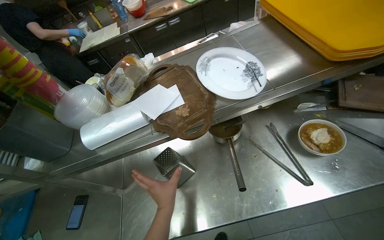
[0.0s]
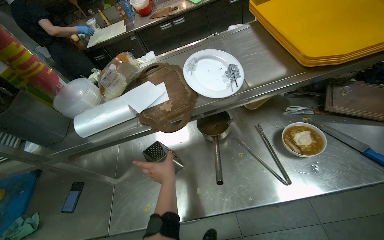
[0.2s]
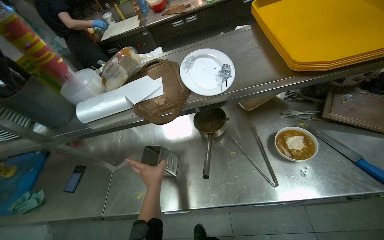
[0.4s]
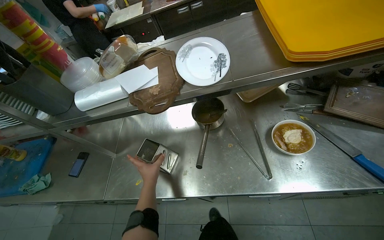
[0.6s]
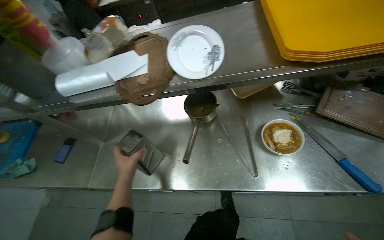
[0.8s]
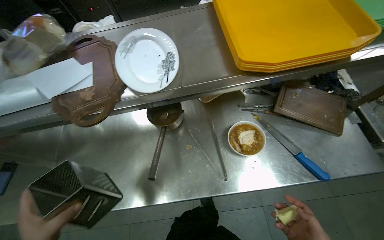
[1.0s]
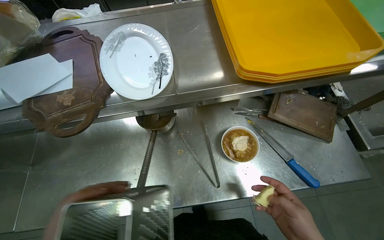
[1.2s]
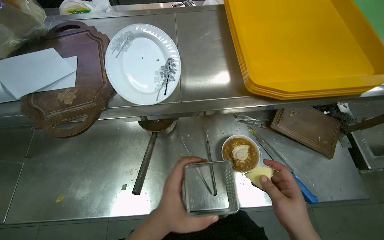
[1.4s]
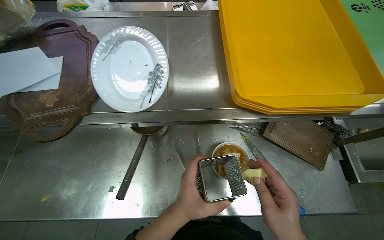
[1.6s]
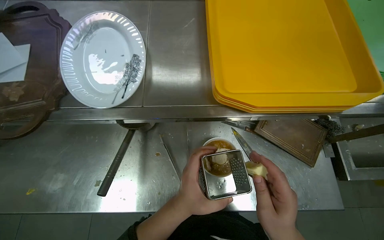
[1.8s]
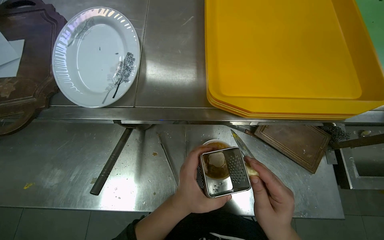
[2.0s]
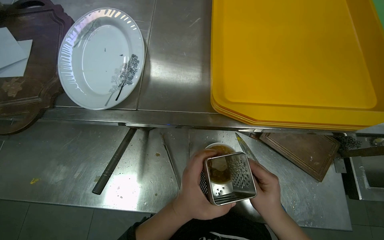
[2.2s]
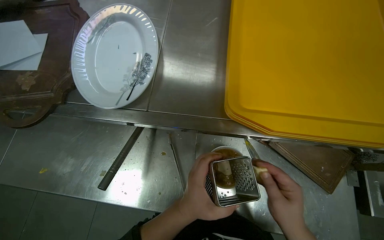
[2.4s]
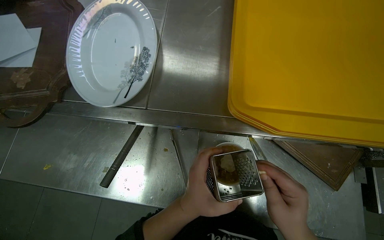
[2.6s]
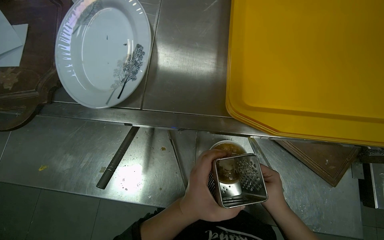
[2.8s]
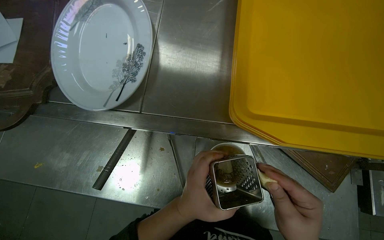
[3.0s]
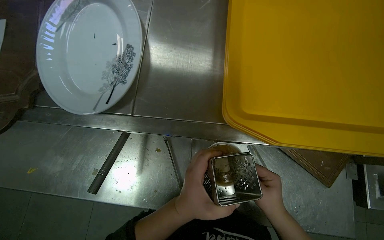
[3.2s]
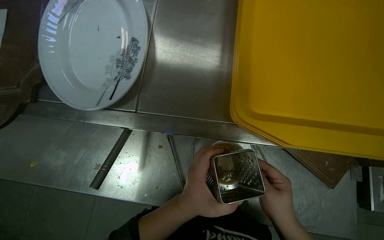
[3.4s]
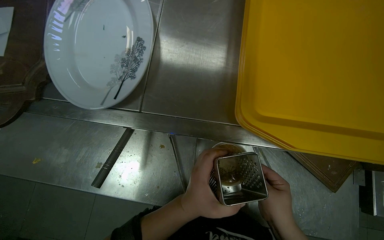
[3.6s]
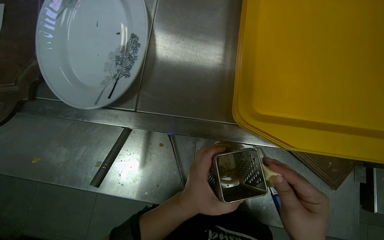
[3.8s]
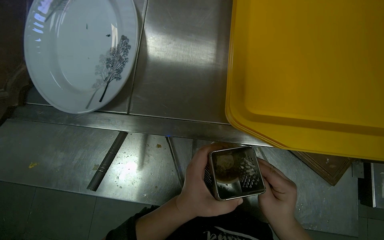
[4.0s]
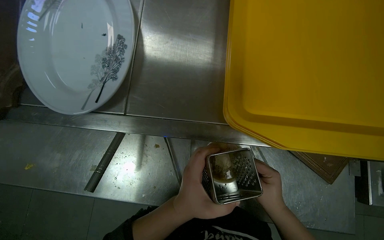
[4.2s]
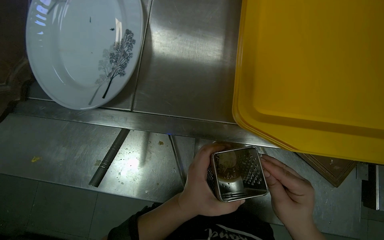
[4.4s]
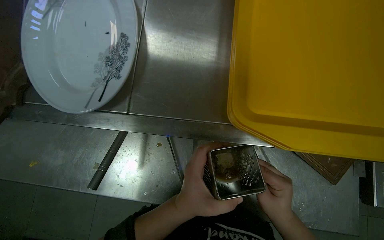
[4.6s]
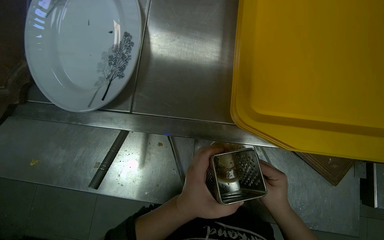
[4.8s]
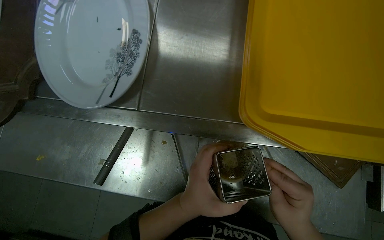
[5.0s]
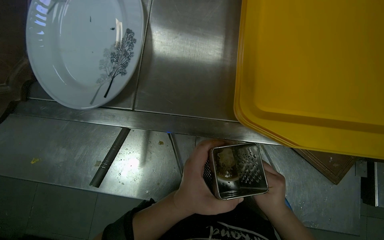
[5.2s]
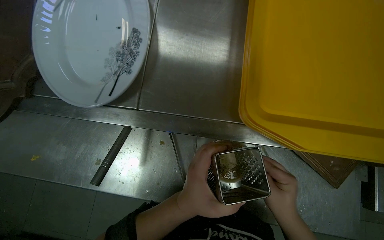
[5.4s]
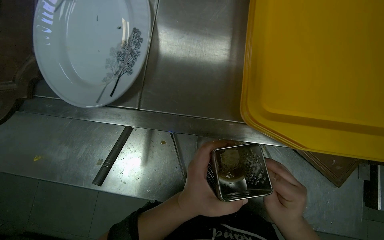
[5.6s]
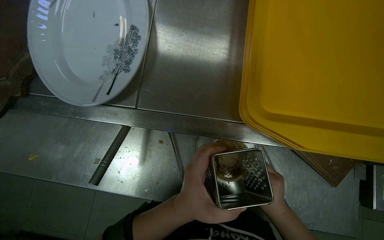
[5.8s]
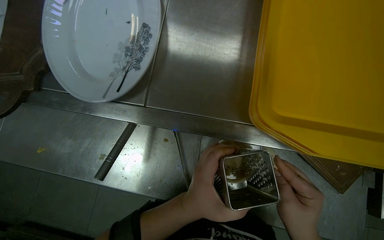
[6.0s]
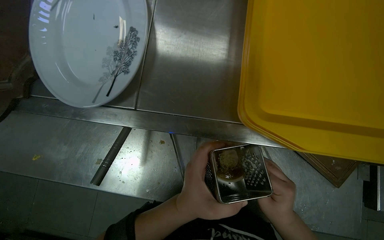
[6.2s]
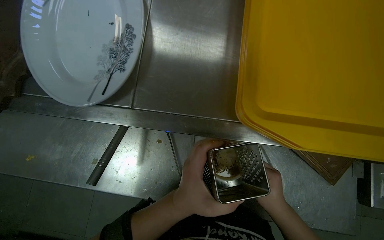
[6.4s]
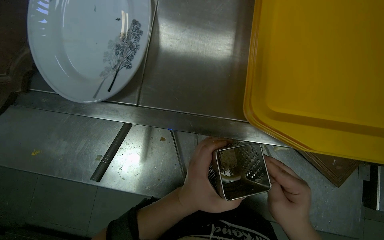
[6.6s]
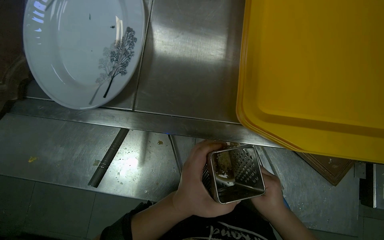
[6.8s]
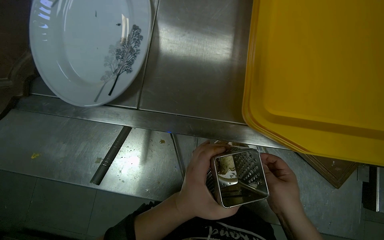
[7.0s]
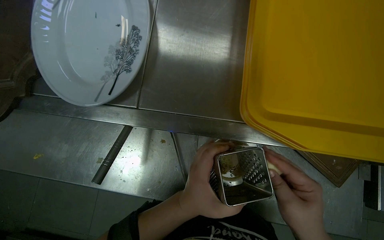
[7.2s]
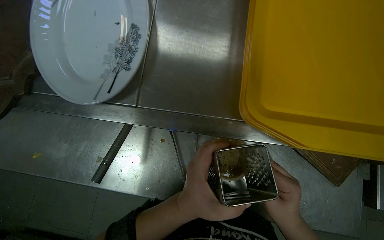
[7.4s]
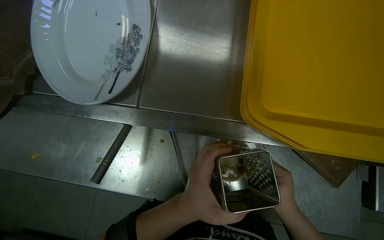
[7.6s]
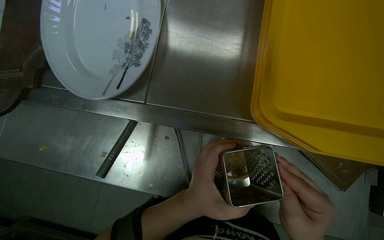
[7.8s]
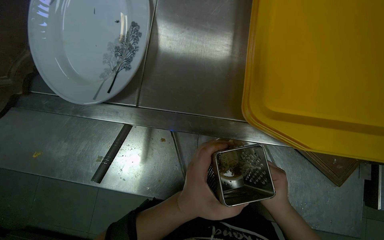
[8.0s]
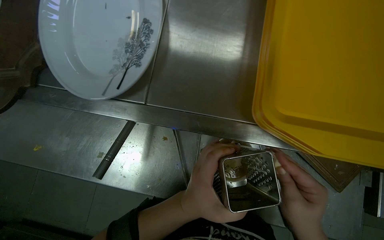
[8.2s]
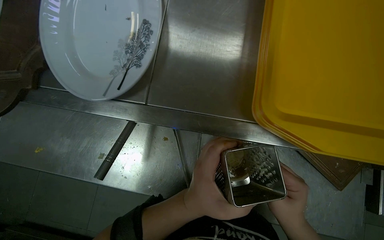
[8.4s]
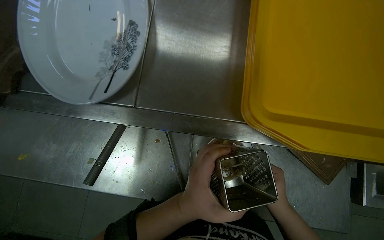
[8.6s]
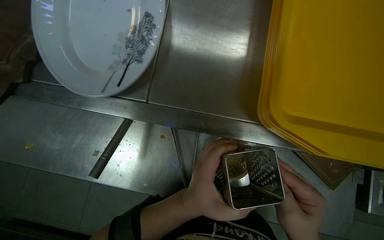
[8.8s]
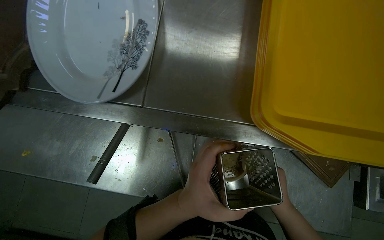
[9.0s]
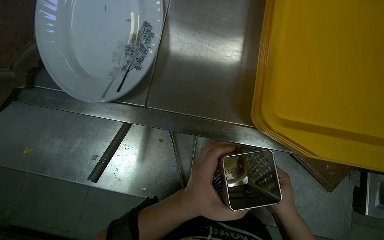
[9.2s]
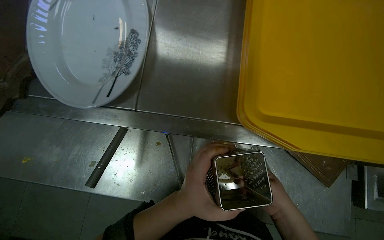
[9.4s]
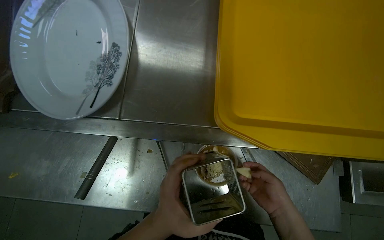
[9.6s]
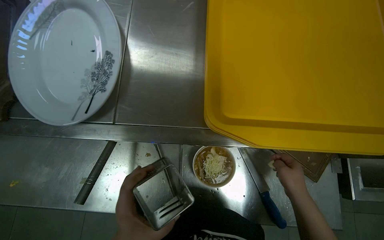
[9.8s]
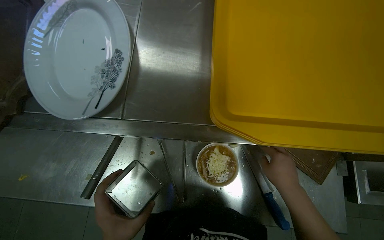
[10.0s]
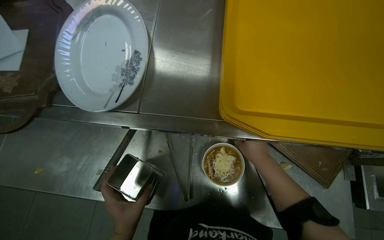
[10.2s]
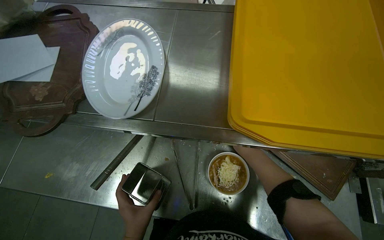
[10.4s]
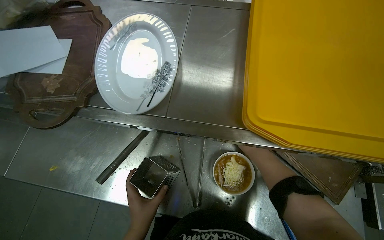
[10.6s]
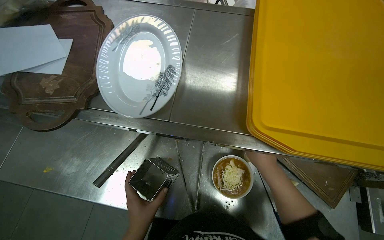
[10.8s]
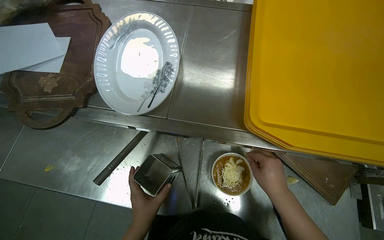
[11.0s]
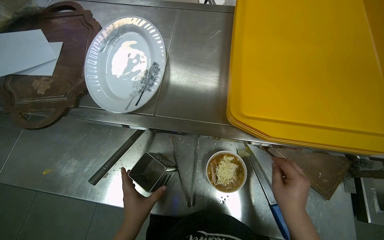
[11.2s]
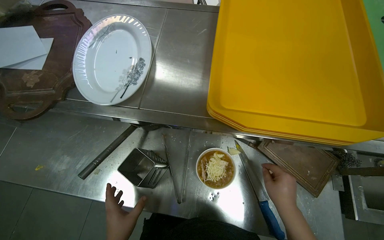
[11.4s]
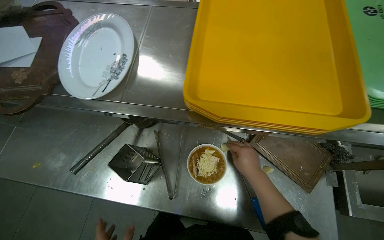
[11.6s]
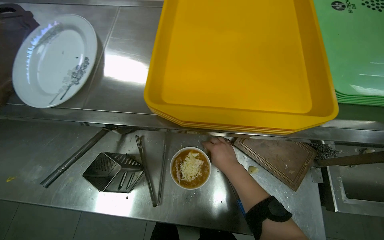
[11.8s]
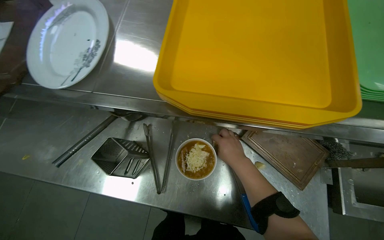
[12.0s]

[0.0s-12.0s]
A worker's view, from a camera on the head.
Job: preparing food.
The whole recording: Finishing and serving instant noodles. The worker cuts food, grates cheese, and garnishes instant noodles, then places the bowl on a tray.
3.0s to 4.4s: The right hand swings nearer and farther, roughly 10 cm each way, with 3 reversals.
4.4s to 6.0s: The right hand goes nearer and farther, approximately 10 cm each way, reversing 5 times.
6.0s to 7.6s: The right hand moves nearer and farther over approximately 10 cm, changing direction 4 times.
7.6s to 9.0s: The right hand goes nearer and farther, roughly 20 cm each way, reversing 5 times.
9.0s to 10.4s: The right hand is displaced up the picture and to the left by about 20 cm.

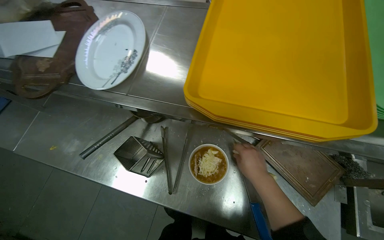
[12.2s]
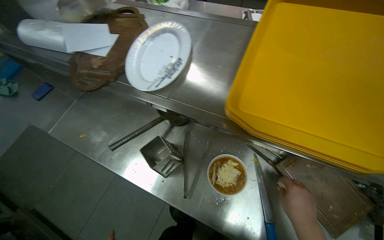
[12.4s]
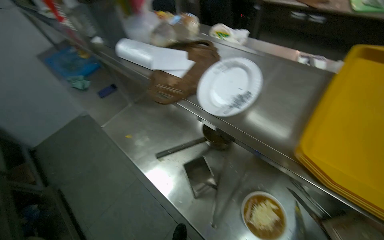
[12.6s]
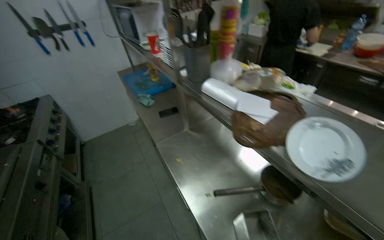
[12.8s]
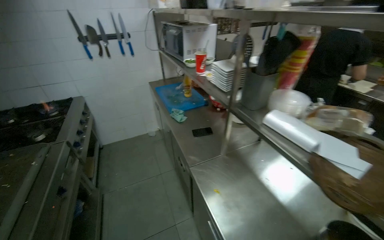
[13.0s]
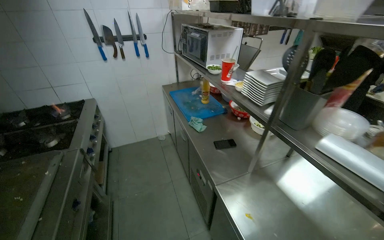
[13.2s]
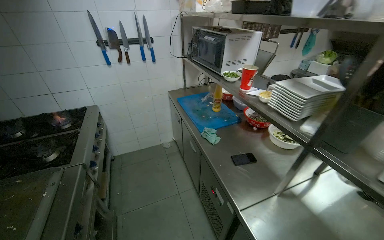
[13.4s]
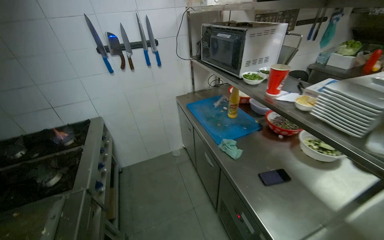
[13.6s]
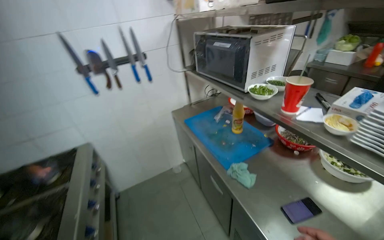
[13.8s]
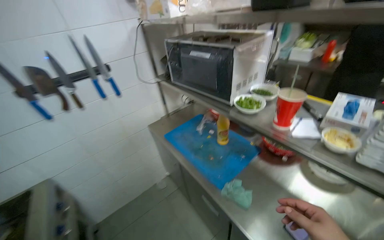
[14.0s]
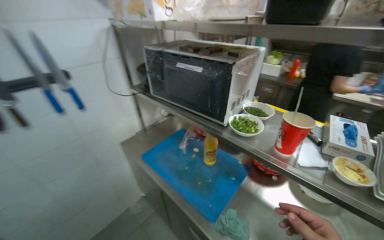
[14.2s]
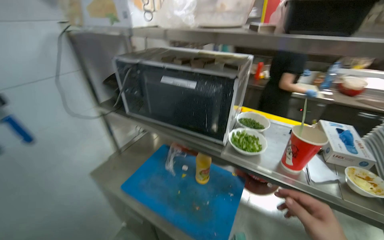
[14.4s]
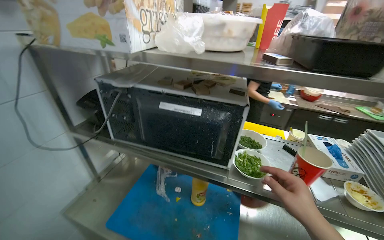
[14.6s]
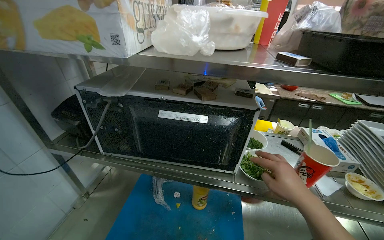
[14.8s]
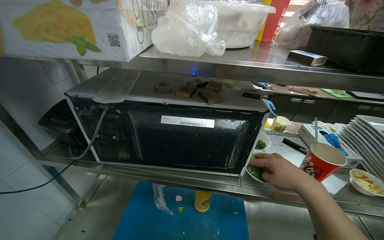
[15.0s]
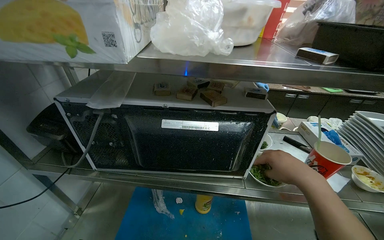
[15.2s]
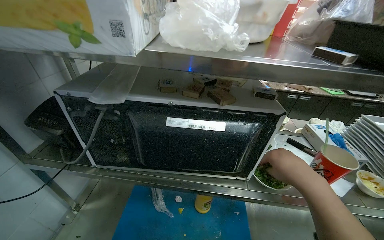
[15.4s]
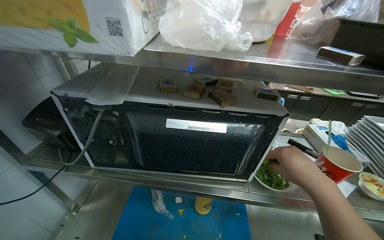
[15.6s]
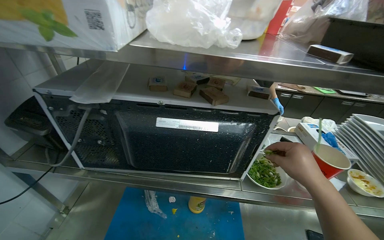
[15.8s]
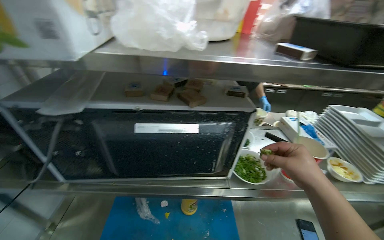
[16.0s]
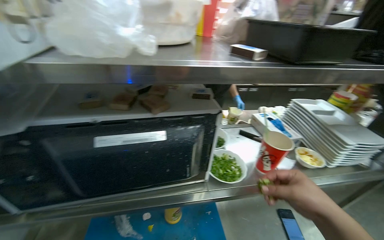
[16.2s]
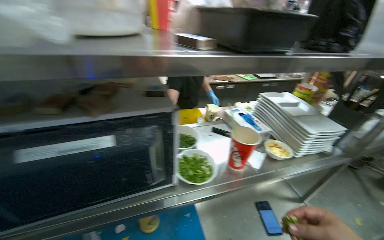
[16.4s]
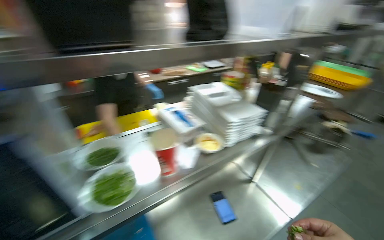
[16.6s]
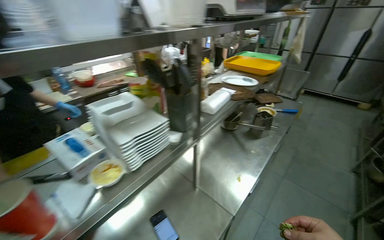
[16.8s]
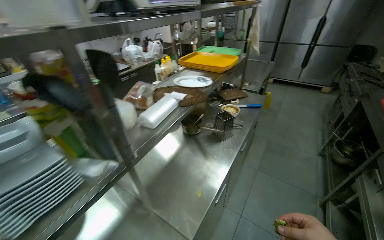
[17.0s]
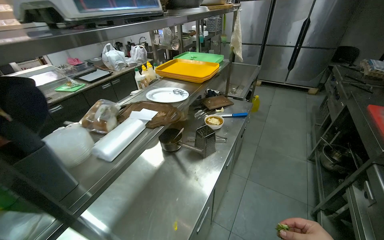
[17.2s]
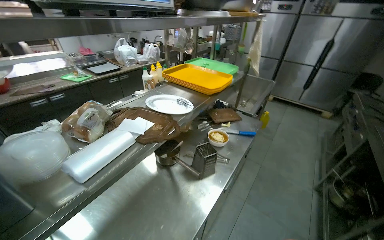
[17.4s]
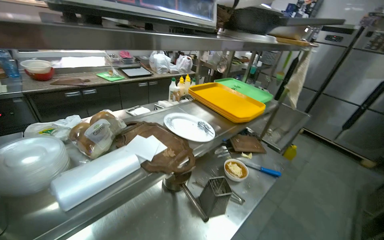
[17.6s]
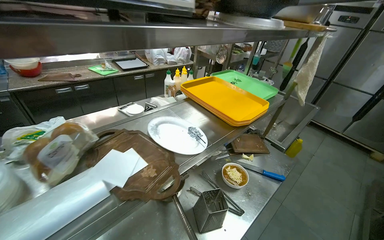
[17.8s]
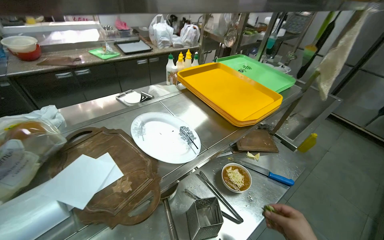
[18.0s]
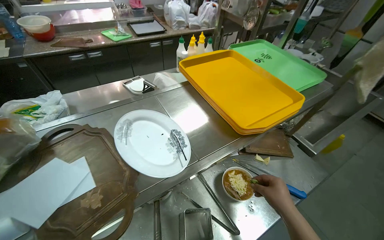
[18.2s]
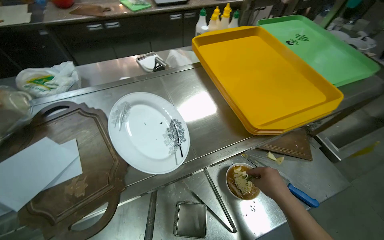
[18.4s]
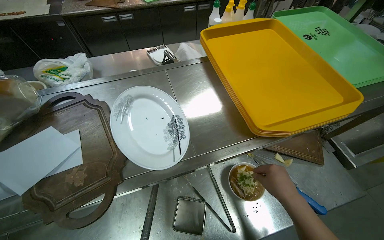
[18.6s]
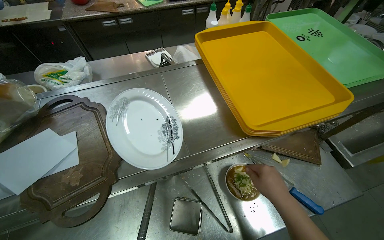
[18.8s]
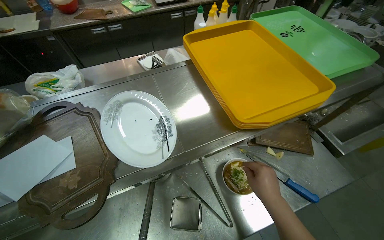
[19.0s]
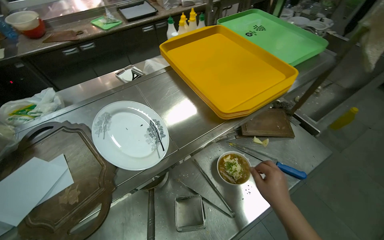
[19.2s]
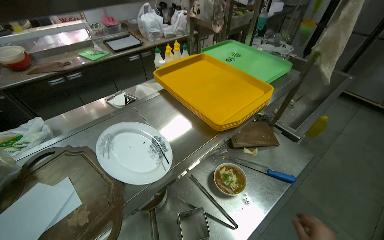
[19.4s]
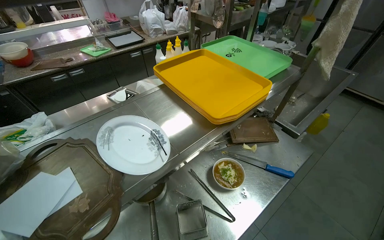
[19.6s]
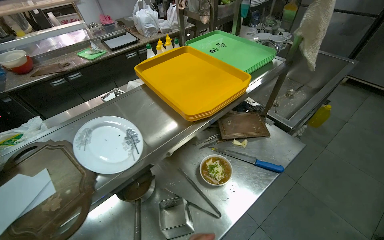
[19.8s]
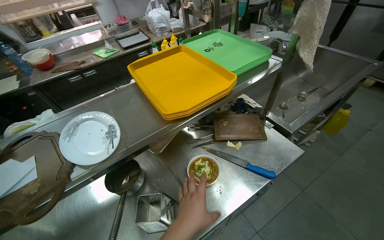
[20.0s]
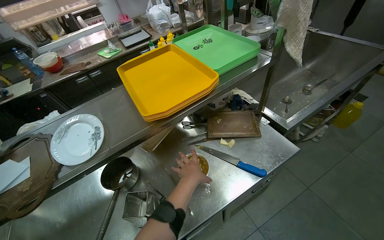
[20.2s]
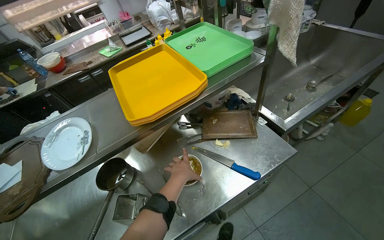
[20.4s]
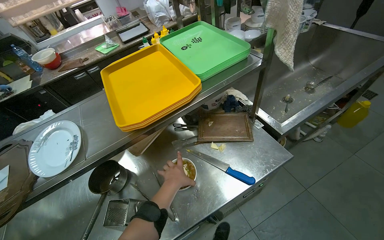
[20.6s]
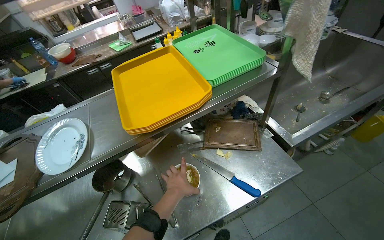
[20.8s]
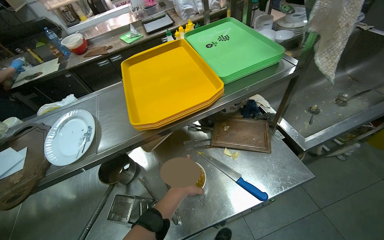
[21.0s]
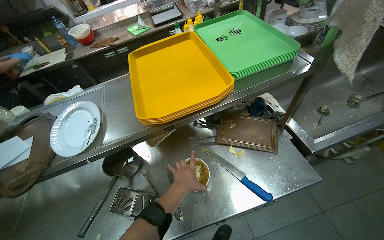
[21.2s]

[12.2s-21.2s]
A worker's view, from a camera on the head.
Job: preparing food.
The whole recording: Finishing and serving instant noodles. The worker cuts food, grates cheese, and garnishes instant noodles, then places the bowl on a tray.
12.2s to 13.8s: The wearer moves about 1 m. The head turns to the left by approximately 45 degrees. The view tips upward by some 30 degrees.
13.8s to 15.2s: The camera is carried about 80 cm. The wearer's head swings approximately 60 degrees to the right.
15.2s to 16.6s: The head turns to the right by about 35 degrees.
16.6s to 18.2s: The head travels about 1 m.
19.8s to 21.2s: The head turns to the left by some 20 degrees.
